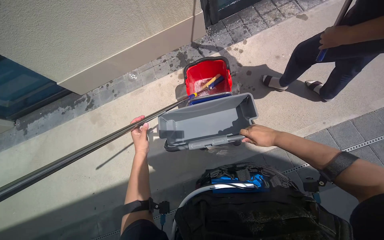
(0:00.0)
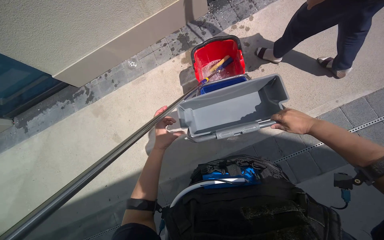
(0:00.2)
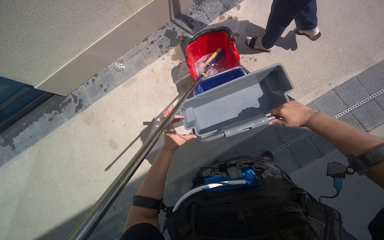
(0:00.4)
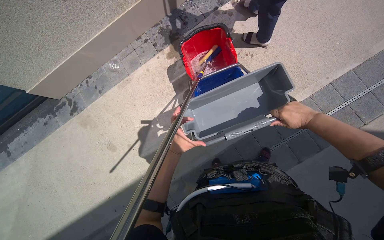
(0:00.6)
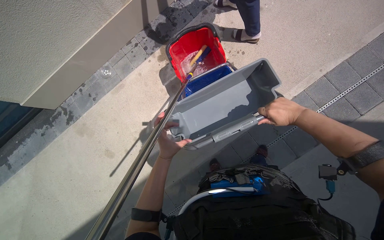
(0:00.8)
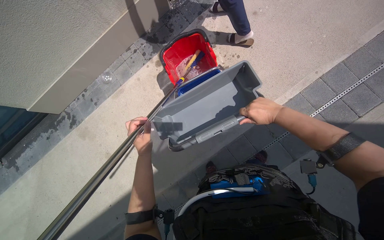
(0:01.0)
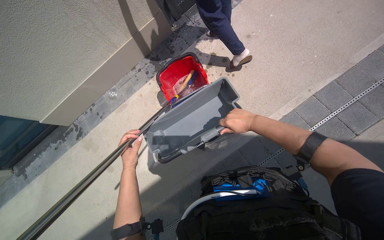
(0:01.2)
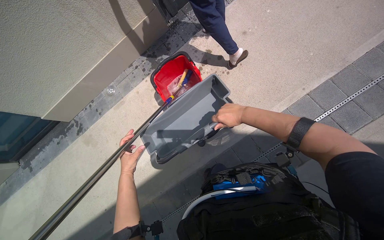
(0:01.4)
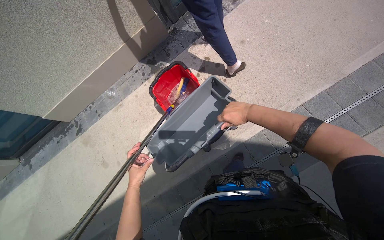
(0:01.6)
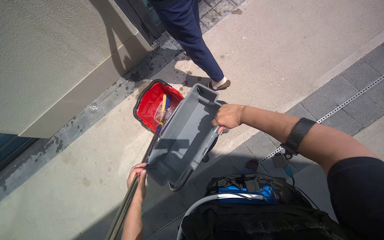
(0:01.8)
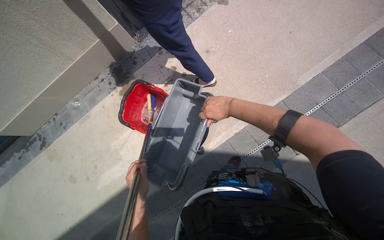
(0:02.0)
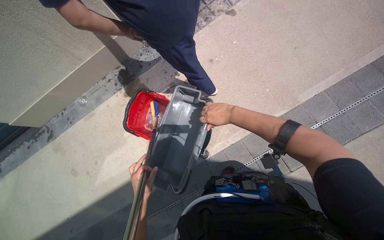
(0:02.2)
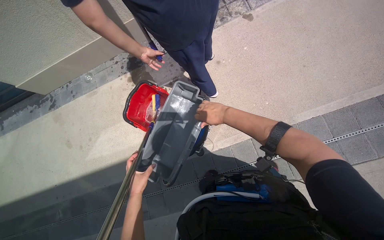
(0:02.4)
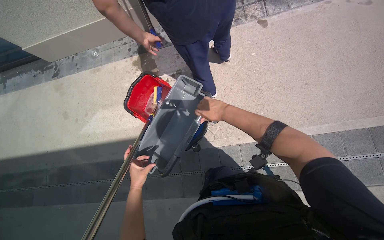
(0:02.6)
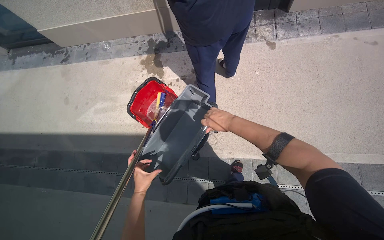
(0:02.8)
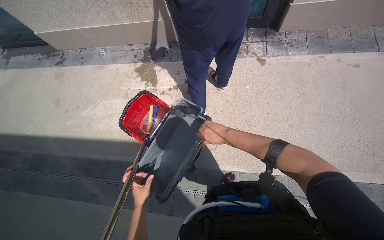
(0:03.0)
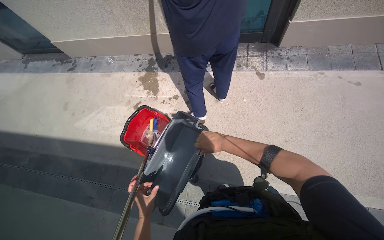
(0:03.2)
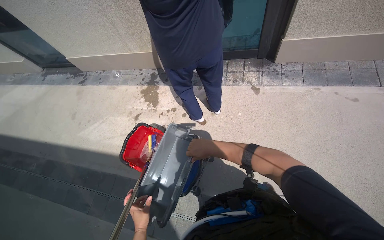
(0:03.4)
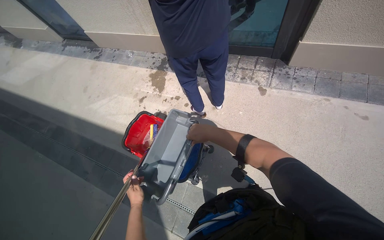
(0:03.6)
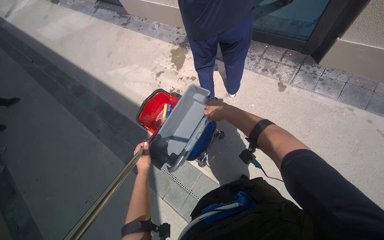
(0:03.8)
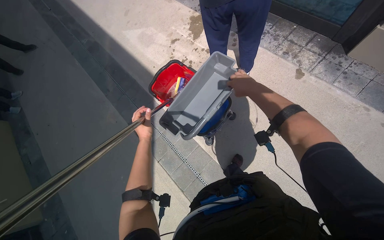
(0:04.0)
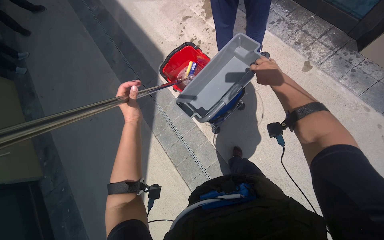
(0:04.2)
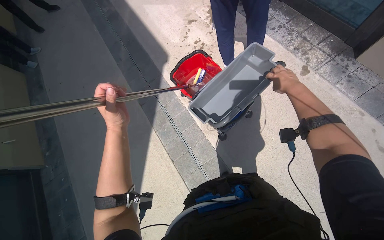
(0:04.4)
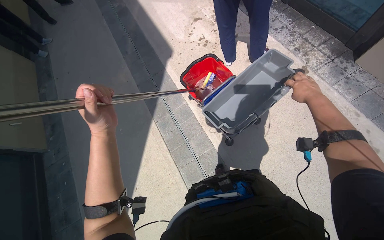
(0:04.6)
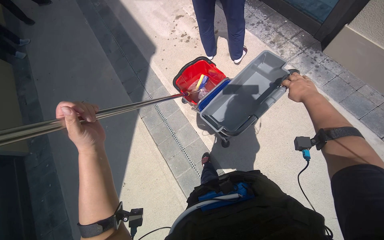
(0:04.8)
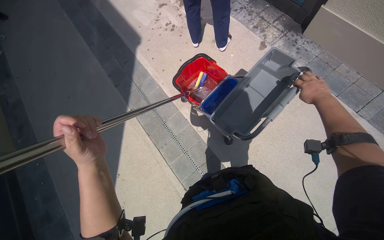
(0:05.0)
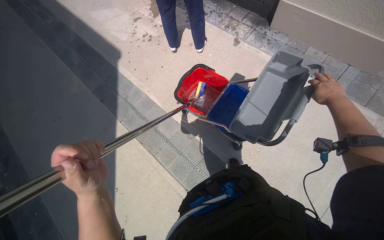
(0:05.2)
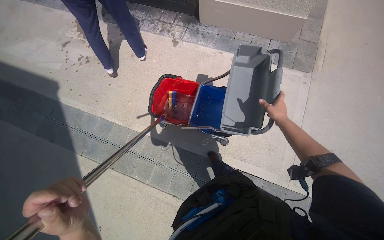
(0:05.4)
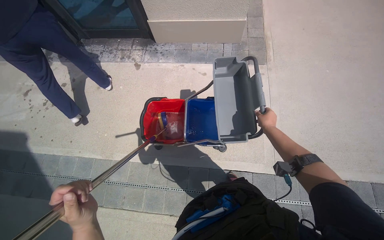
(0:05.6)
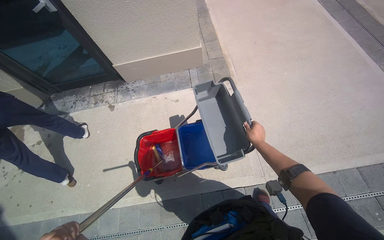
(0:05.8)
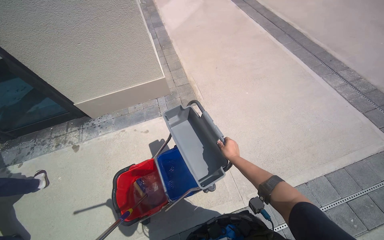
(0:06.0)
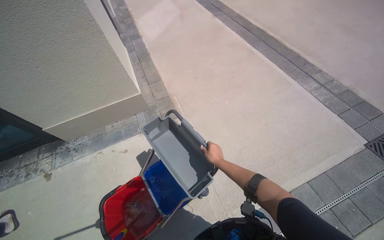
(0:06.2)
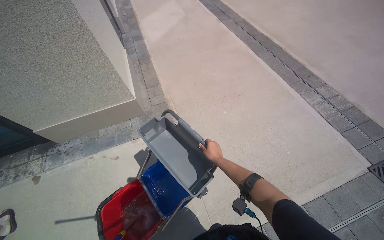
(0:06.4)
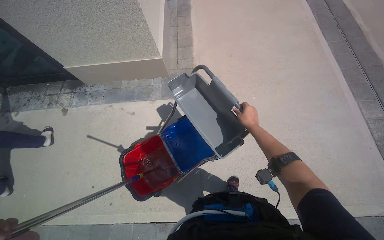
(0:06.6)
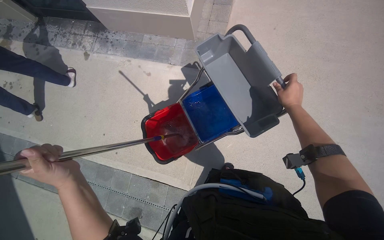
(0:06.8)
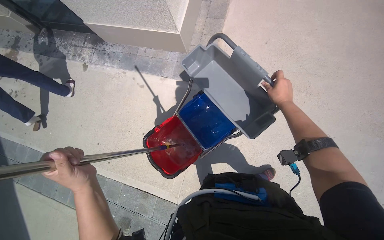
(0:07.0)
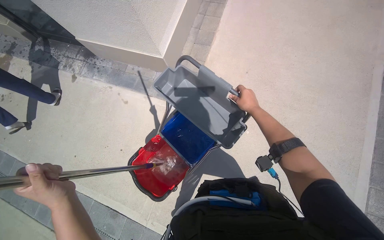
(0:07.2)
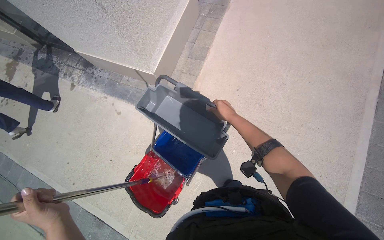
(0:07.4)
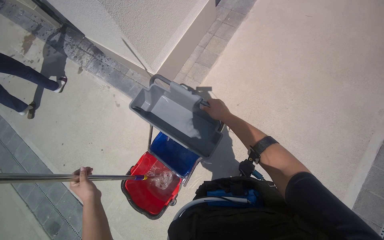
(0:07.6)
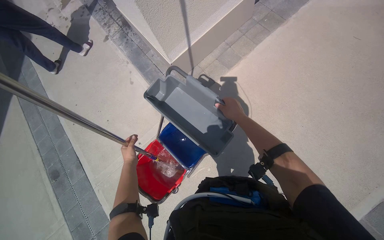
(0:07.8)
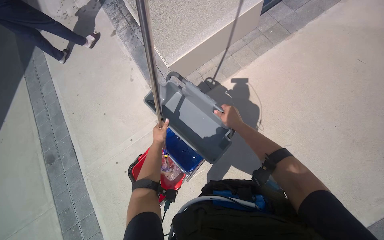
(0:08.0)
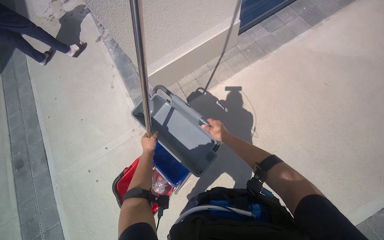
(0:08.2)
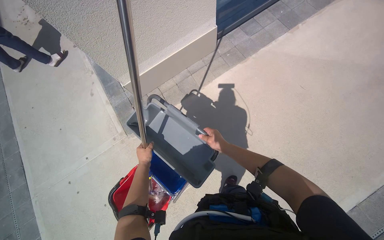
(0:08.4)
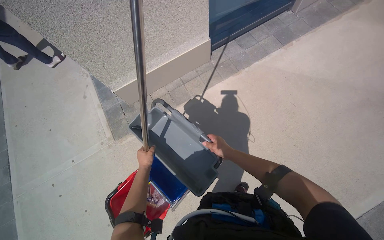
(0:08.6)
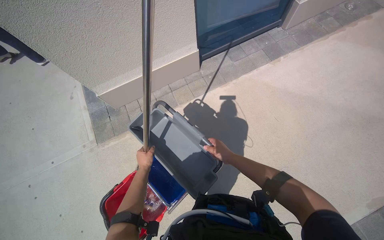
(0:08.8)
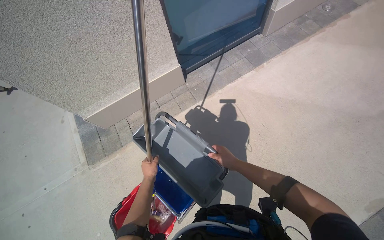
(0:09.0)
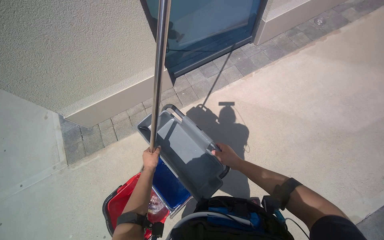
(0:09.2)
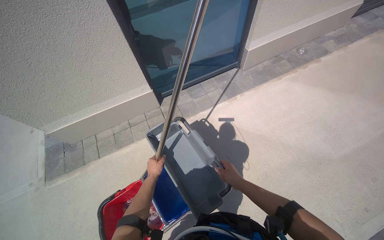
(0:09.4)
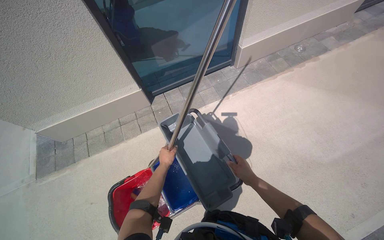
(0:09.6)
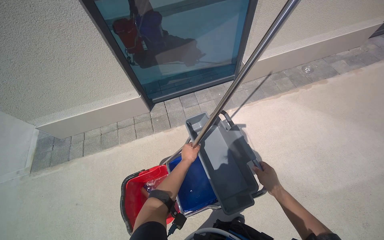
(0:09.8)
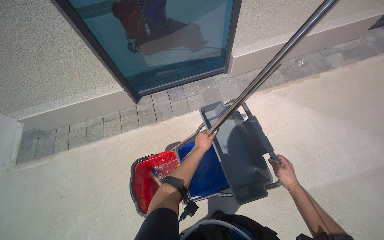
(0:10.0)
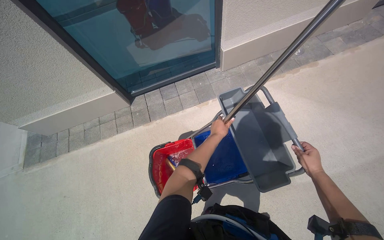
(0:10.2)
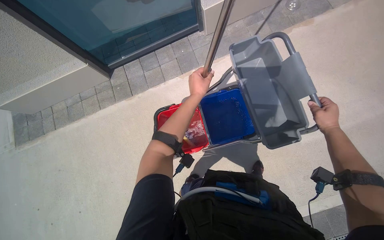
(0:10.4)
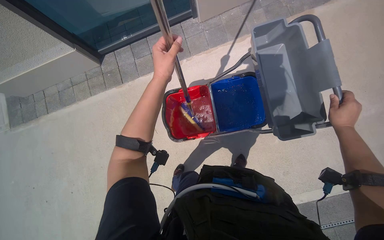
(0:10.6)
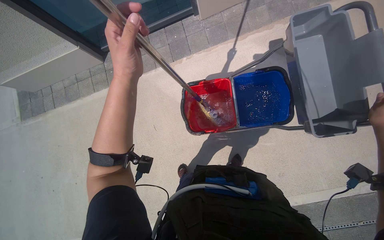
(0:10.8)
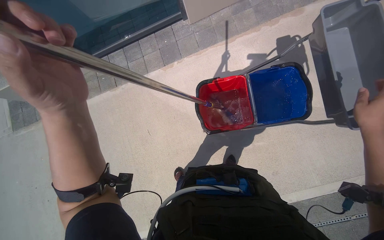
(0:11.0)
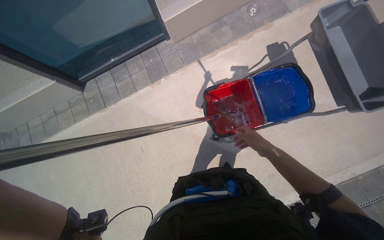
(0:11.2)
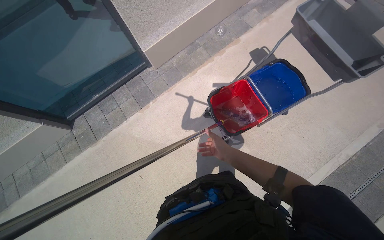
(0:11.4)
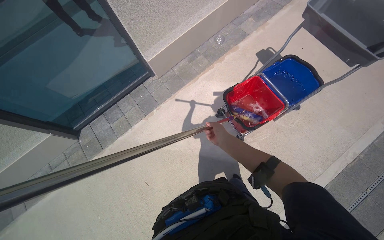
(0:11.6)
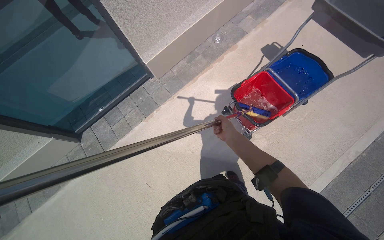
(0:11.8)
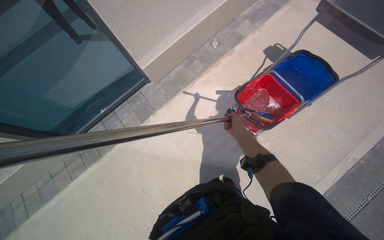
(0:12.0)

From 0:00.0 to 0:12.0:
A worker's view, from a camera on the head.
Job: cleaning windows.
The whole recording: Cleaning building windows. The worker scrubs the building windows with a long-handled squeegee, frequently dipping it into a bucket.
From 0:00.0 to 0:01.6: The wearer moves approximately 50 cm.
From 0:01.6 to 0:03.0: The camera travels about 60 cm. Everything in view rotates approximately 35 degrees clockwise.
From 0:03.0 to 0:04.4: The wearer moves roughly 70 cm. The head rotates roughly 50 degrees to the left. The wearer looks approximately 15 degrees further downward.
From 0:04.4 to 0:06.0: The head travels roughly 90 cm. The wearer's head swings approximately 75 degrees to the right. The wearer looks some 25 degrees further upward.
From 0:06.0 to 0:07.6: The head travels some 70 cm. The head turns to the left by approximately 25 degrees.
From 0:07.6 to 0:09.0: The camera travels roughly 40 cm.
From 0:09.0 to 0:10.4: The wearer moves to the right, approximately 90 cm.
From 0:10.4 to 0:12.0: The camera pitches upward, by some 20 degrees. The scene turns approximately 25 degrees counterclockwise in the picture.

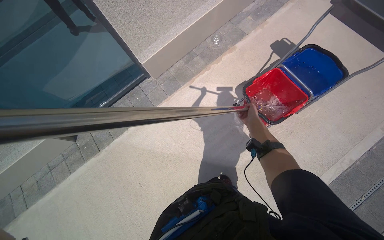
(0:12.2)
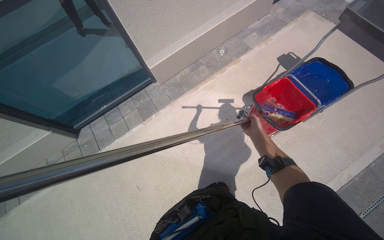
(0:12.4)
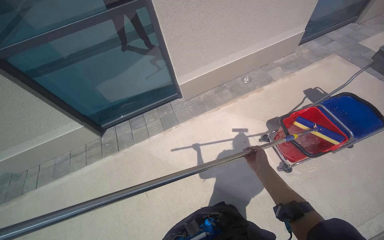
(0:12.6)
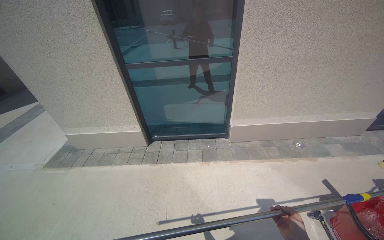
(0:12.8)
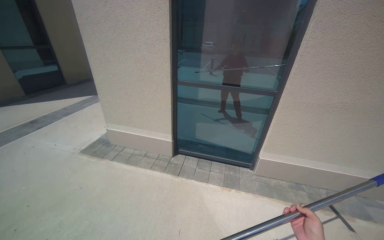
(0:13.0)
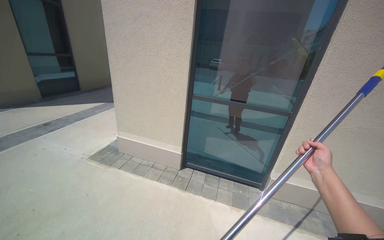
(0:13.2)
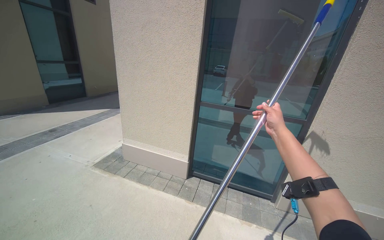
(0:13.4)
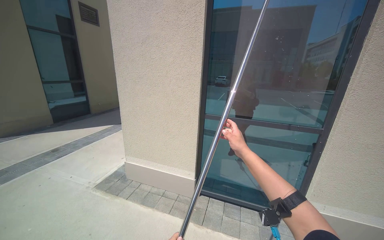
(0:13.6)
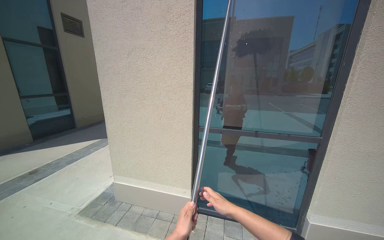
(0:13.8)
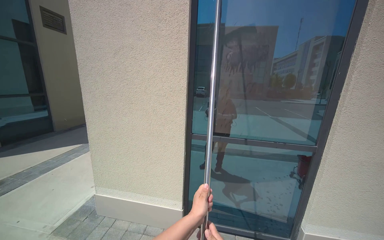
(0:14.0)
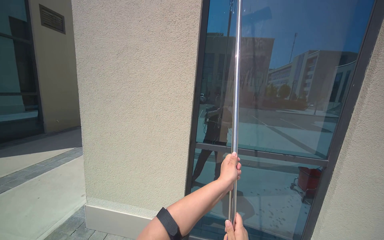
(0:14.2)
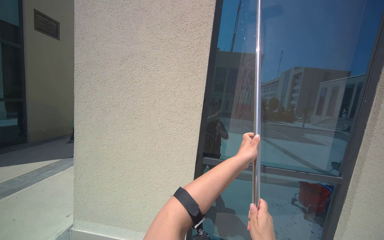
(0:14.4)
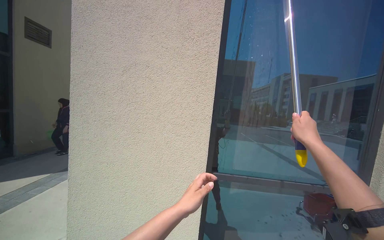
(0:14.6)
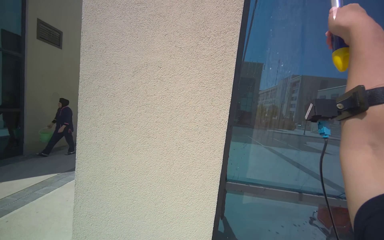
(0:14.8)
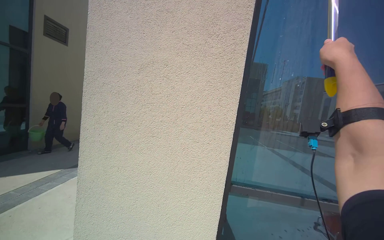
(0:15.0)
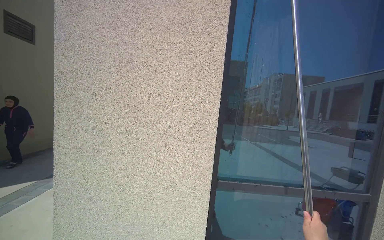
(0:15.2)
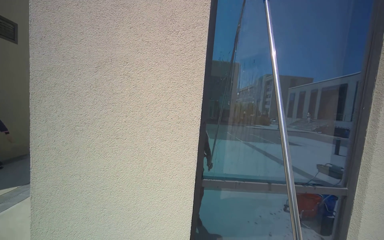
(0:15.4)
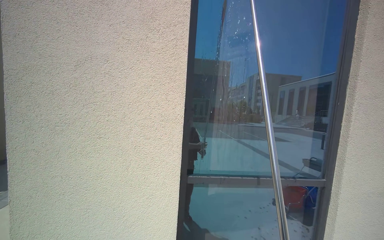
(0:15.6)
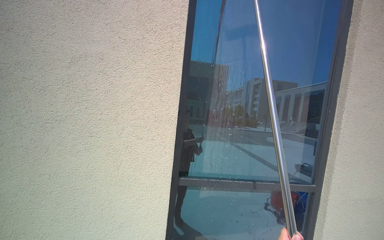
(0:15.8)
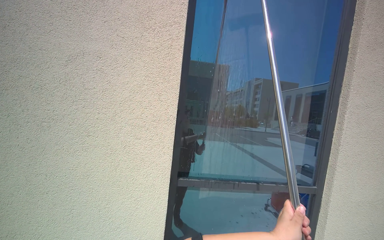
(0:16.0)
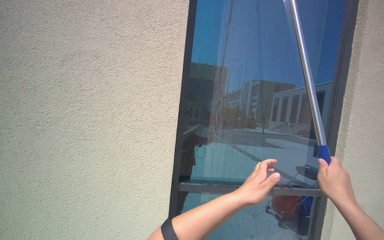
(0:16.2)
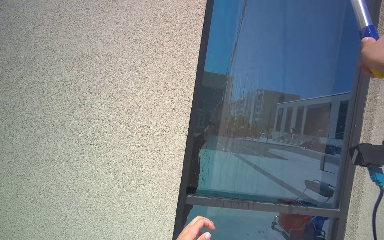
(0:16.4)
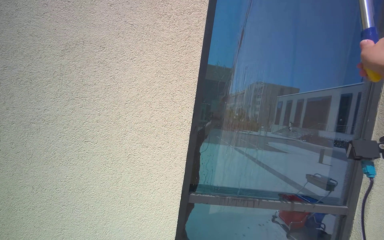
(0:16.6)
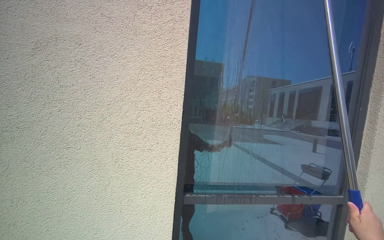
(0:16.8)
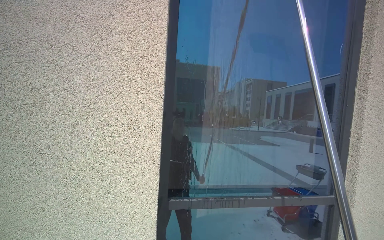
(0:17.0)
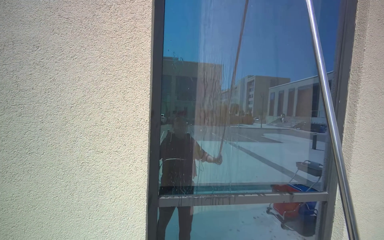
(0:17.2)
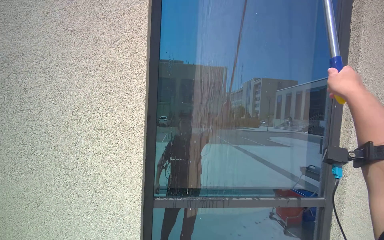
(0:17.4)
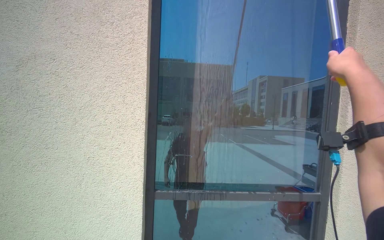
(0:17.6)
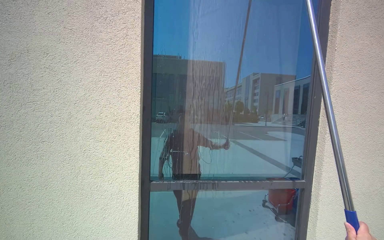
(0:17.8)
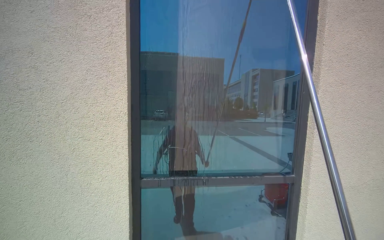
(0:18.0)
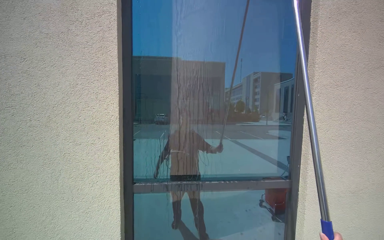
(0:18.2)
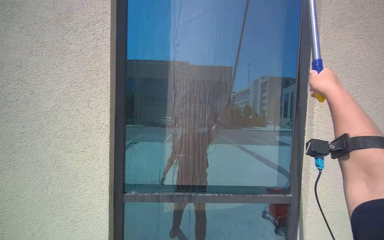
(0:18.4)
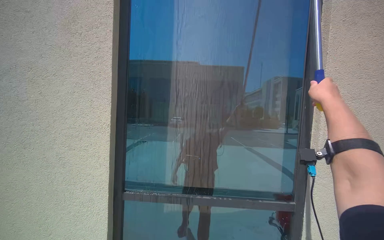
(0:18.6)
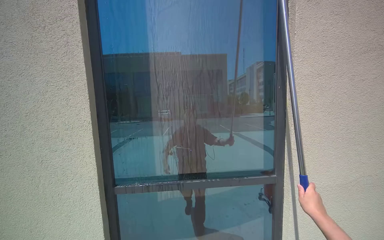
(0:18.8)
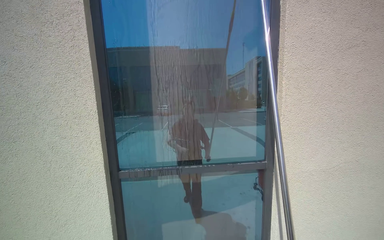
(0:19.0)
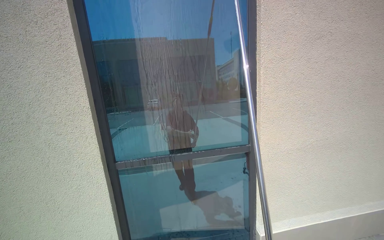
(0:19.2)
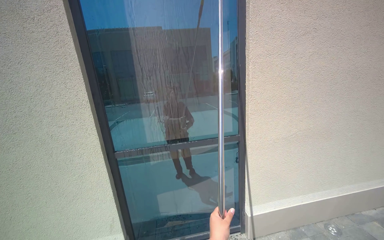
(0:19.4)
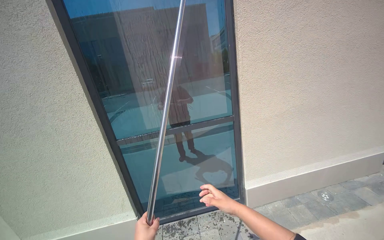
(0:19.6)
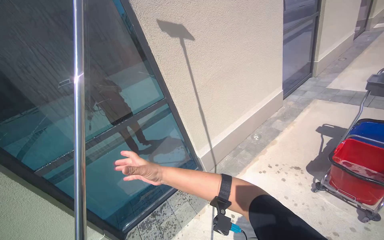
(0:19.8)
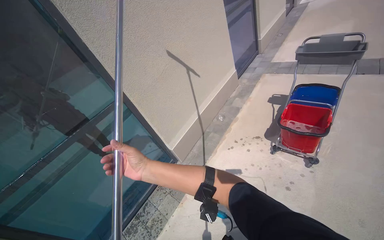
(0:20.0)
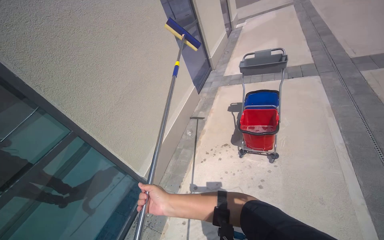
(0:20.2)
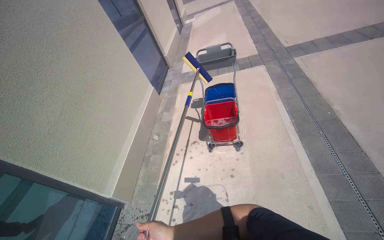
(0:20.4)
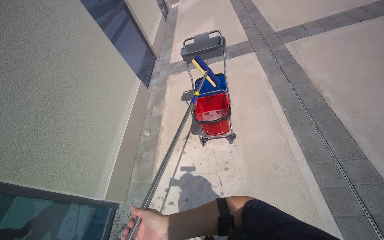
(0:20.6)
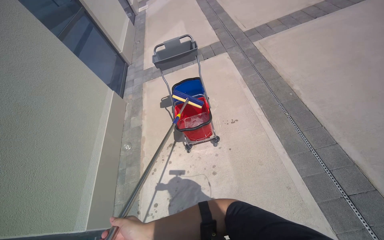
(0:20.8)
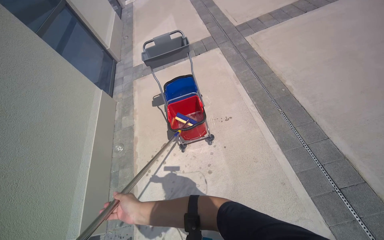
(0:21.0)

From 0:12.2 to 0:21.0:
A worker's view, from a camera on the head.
Job: cleaning windows.
The whole recording: Cleaning building windows. The worker scrubs the building windows with a long-handled squeegee, frequently dipping it into a bucket.
From 0:12.2 to 0:13.6: The head travels some 90 cm. The head turns to the left by approximately 55 degrees. The camera pitches upward, by roughly 50 degrees.
From 0:13.6 to 0:15.2: The wearer moves roughly 80 cm. The camera is aimed approximately 20 degrees further to the right. The view tilts about 10 degrees upward.
From 0:18.0 to 0:19.6: The camera travels roughly 40 cm. The view tilts approximately 15 degrees downward.
From 0:19.6 to 0:21.0: The camera travels approximately 40 cm. The head turns to the right by some 75 degrees.
